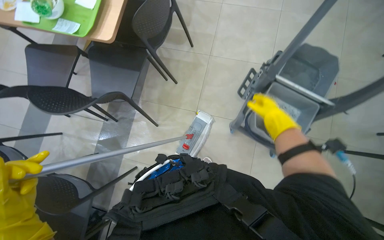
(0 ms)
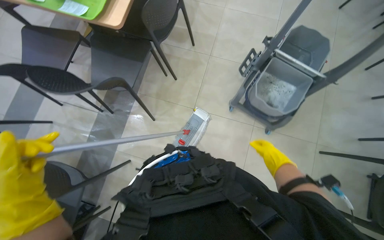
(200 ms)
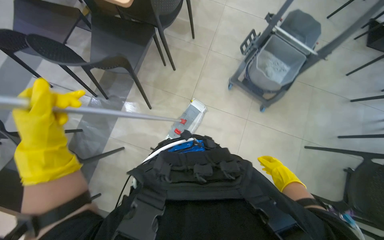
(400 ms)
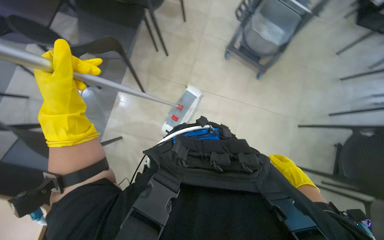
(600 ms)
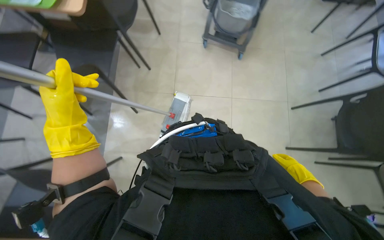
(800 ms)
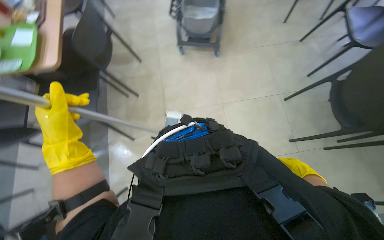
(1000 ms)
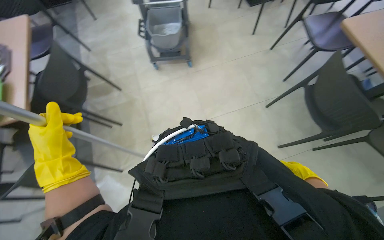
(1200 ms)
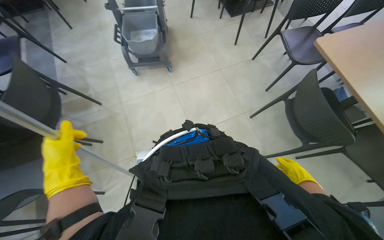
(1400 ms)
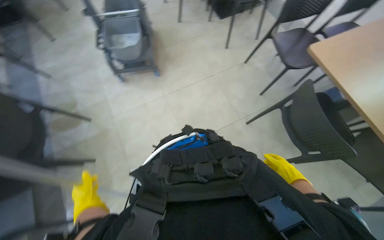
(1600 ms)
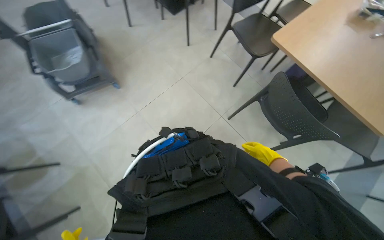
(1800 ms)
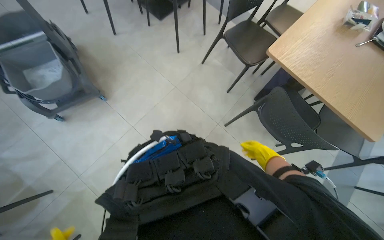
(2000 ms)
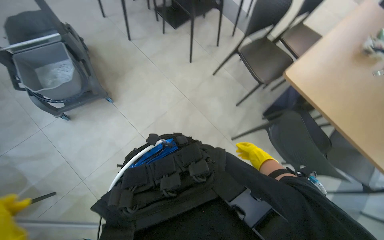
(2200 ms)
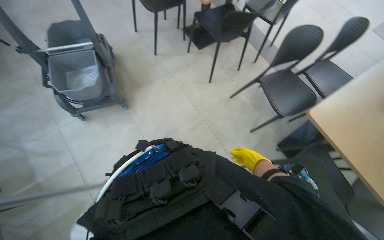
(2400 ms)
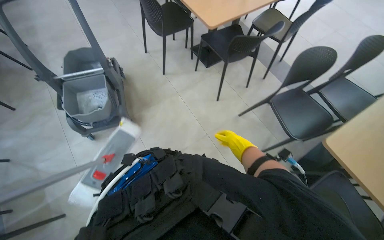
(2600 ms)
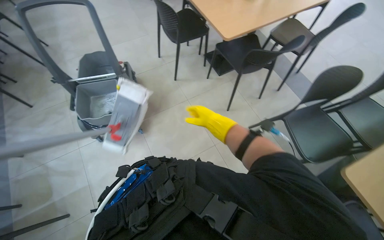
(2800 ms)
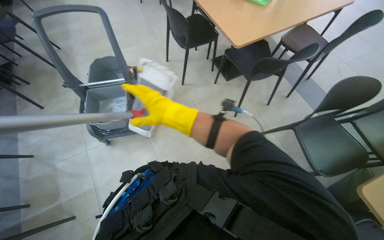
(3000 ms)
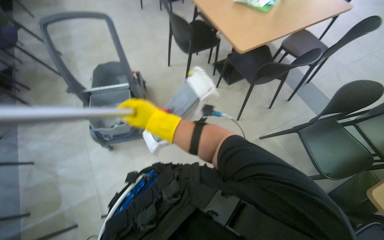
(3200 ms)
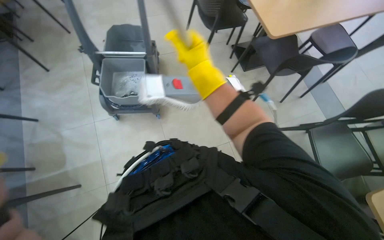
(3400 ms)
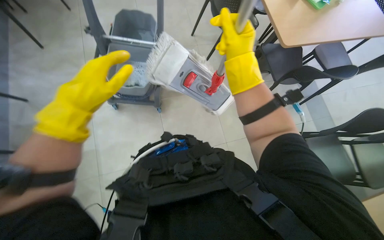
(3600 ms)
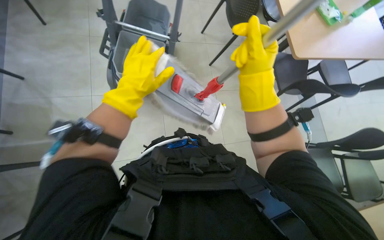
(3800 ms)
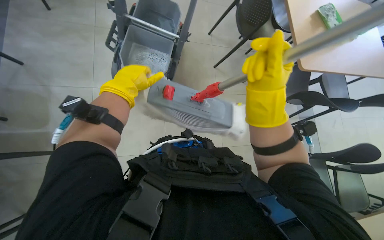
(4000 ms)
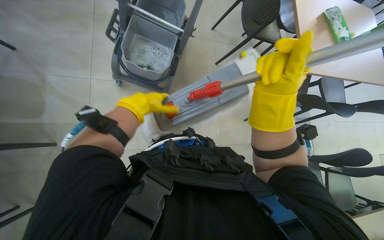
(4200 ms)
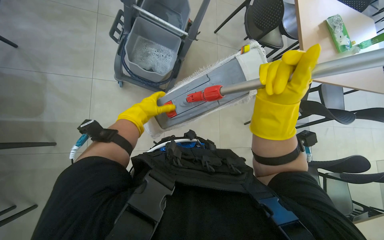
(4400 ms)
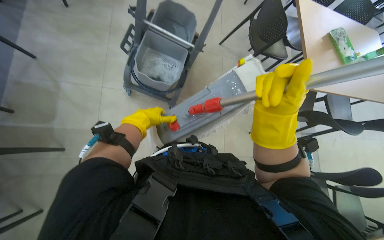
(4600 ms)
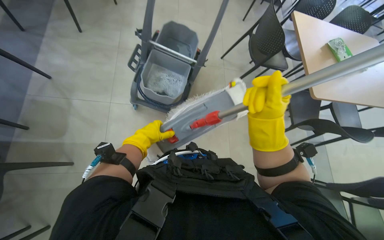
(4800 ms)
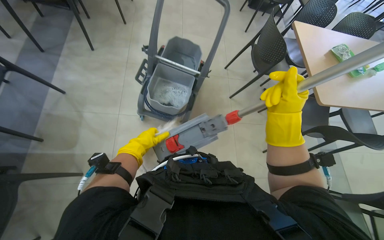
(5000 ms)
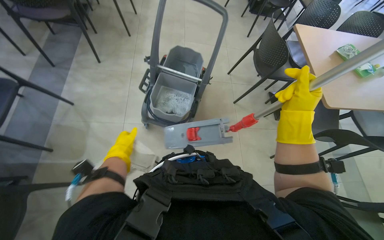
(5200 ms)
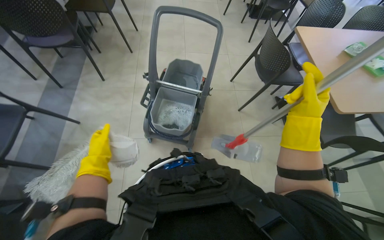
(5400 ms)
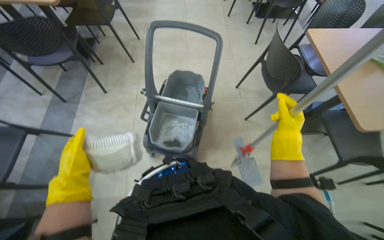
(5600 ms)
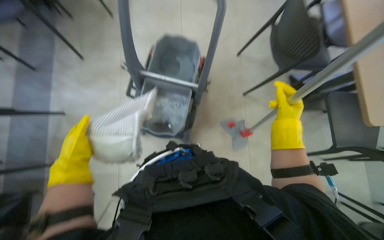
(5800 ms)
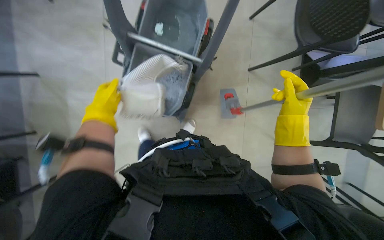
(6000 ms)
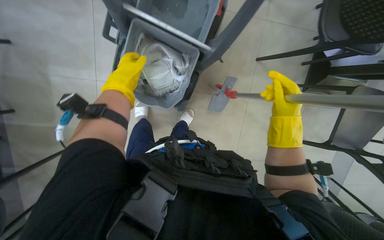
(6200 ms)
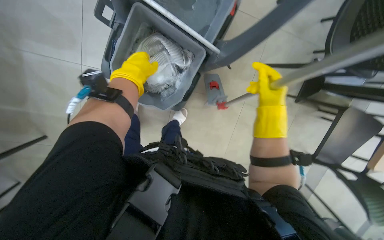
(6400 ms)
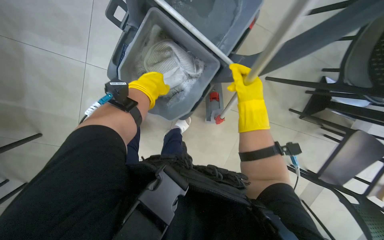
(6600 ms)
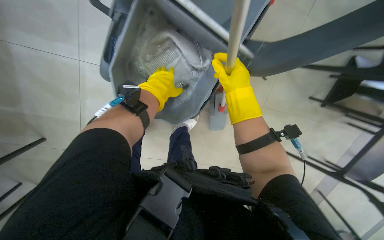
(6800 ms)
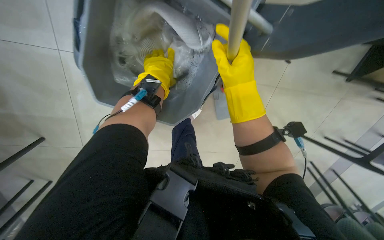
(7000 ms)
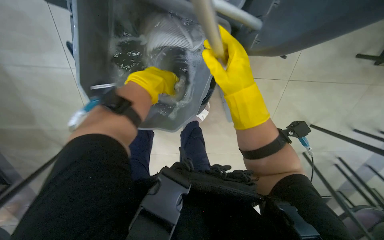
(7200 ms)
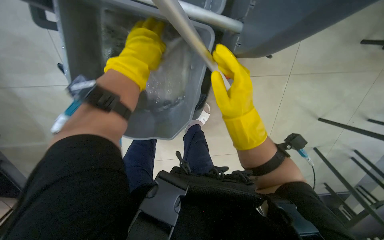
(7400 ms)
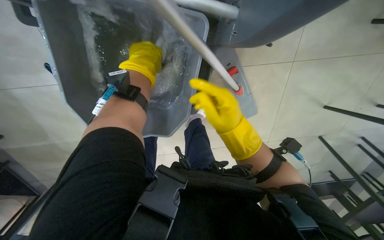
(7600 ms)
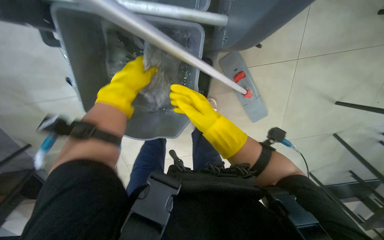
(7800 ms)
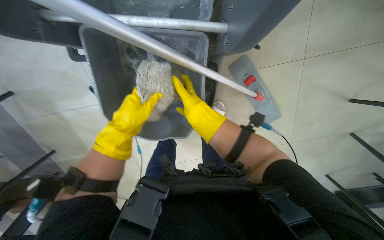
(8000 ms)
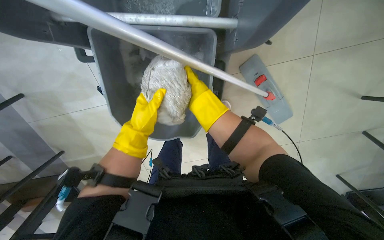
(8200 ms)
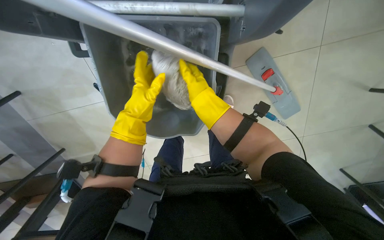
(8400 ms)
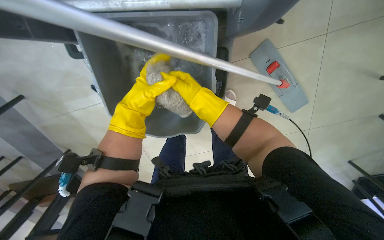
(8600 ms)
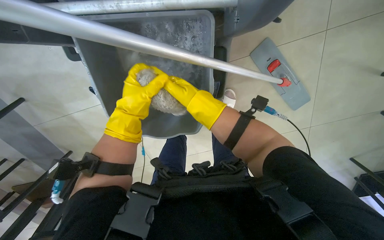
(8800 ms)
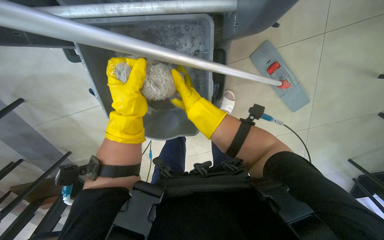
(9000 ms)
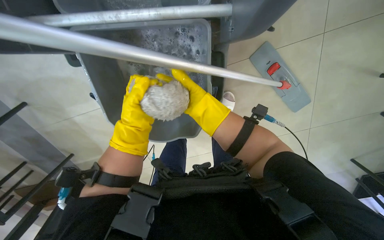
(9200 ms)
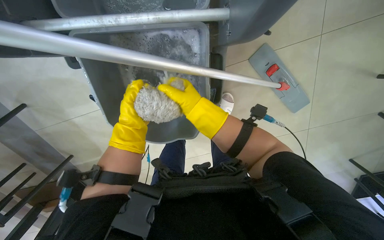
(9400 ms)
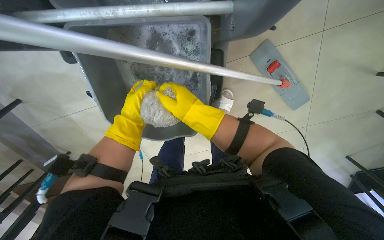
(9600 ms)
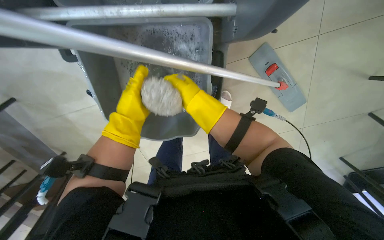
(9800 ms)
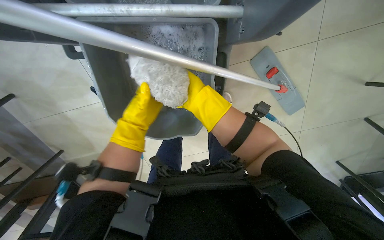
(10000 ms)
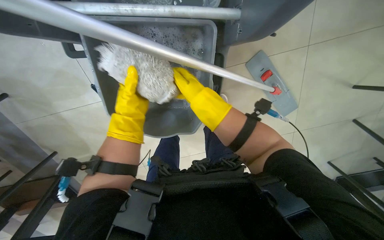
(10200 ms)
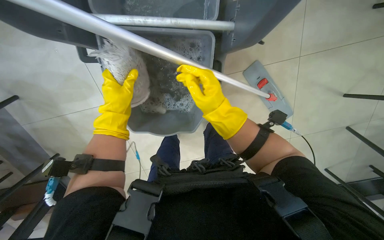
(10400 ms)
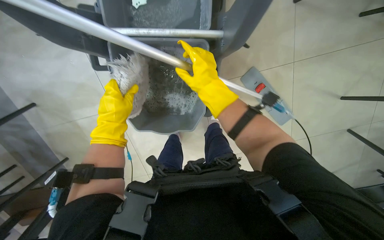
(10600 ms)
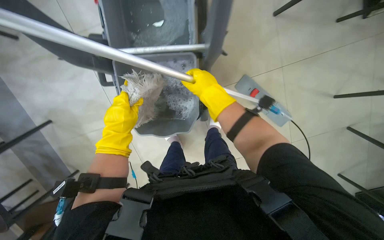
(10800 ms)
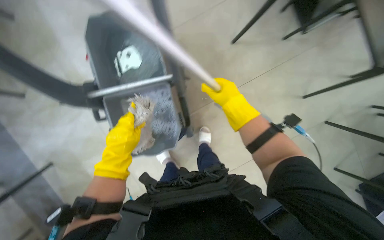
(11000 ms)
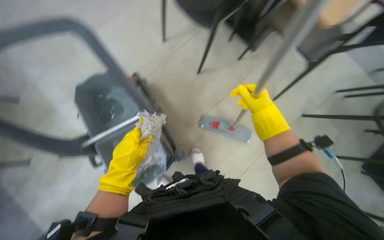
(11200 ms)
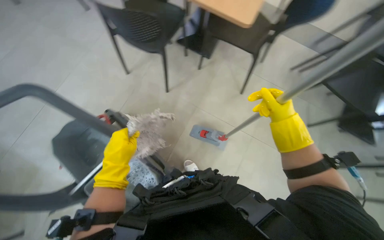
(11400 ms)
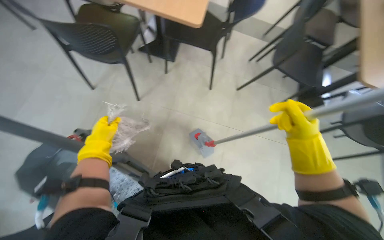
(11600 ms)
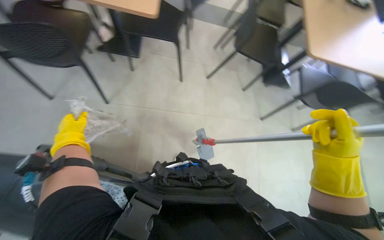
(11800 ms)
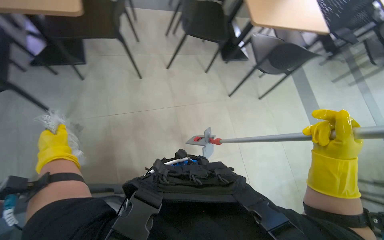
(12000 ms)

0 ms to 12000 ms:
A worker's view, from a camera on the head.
Job: mopping floor.
The whole recording: Mopping the floor. The worker mops the floor with a flat mop, pausing to rinse and wring the mop head.
0 ms to 1600 ms: The head turns to the right by roughly 20 degrees. The right hand moves down the picture, about 20 cm. Meanwhile the left hand goes approximately 40 cm farther from the camera.
1600 ms to 3000 ms: The camera is carried roughly 50 cm. The view tilts roughly 15 degrees upward.
3000 ms to 4400 ms: The scene rotates clockwise by roughly 30 degrees. The right hand goes roughly 10 cm nearer to the camera.
4400 ms to 6000 ms: The right hand travels farther from the camera and to the right by roughly 25 cm. Meanwhile the left hand shifts about 10 cm to the left.
6000 ms to 7600 ms: The view tips downward by about 20 degrees. The right hand heads to the left, covering about 20 cm, while the left hand is displaced up the picture and to the right by approximately 25 cm.
7600 ms to 9000 ms: The view swings roughly 20 degrees to the left. The right hand heads to the left, covering roughly 10 cm.
10400 ms to 12000 ms: The head turns to the right by about 50 degrees.

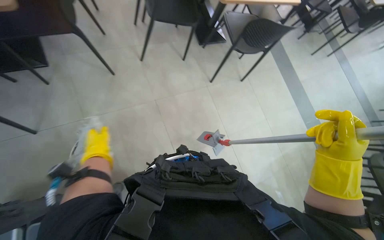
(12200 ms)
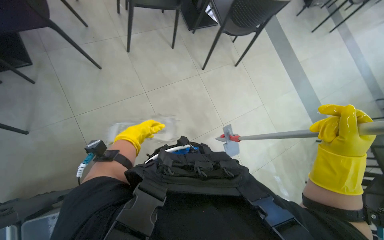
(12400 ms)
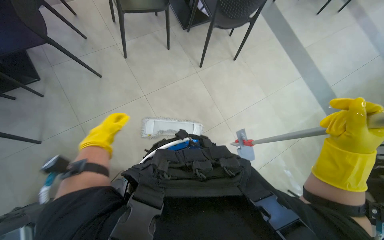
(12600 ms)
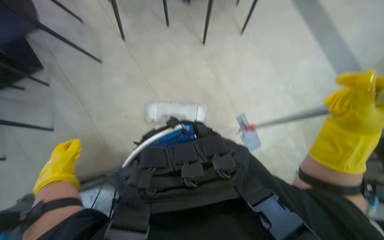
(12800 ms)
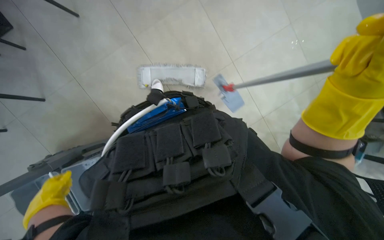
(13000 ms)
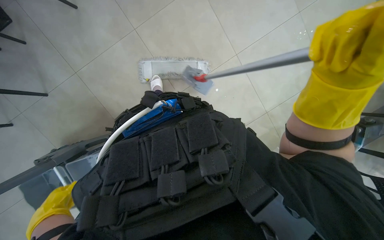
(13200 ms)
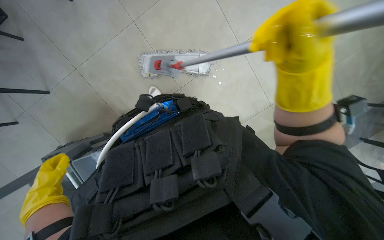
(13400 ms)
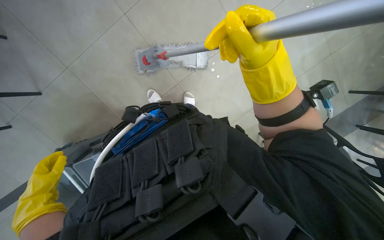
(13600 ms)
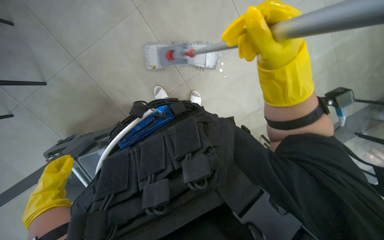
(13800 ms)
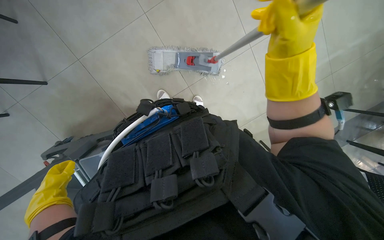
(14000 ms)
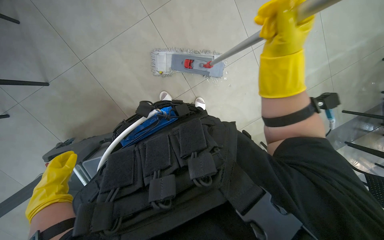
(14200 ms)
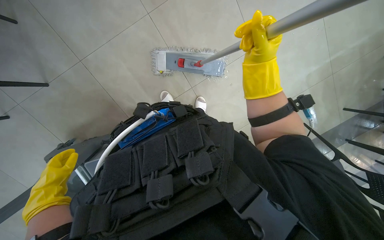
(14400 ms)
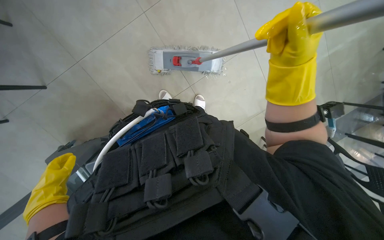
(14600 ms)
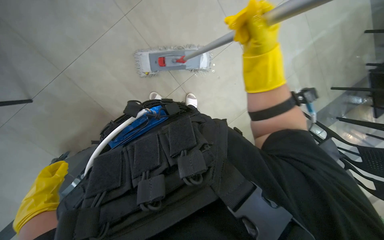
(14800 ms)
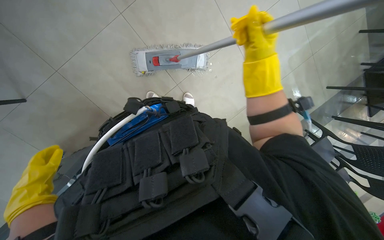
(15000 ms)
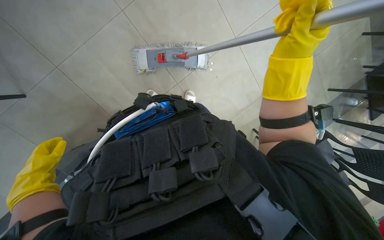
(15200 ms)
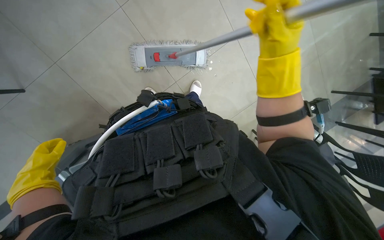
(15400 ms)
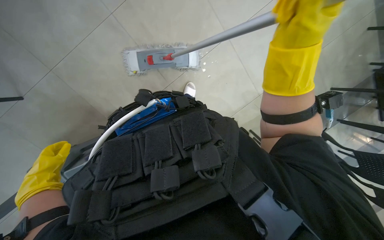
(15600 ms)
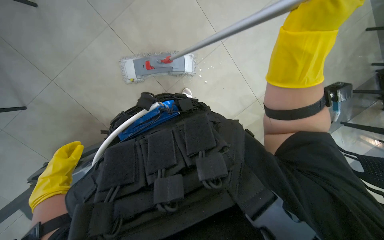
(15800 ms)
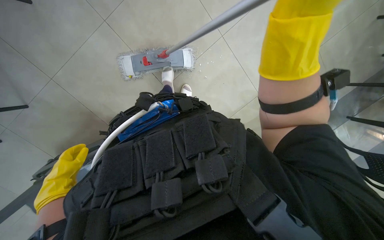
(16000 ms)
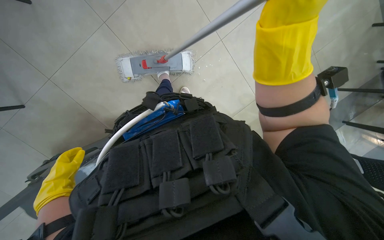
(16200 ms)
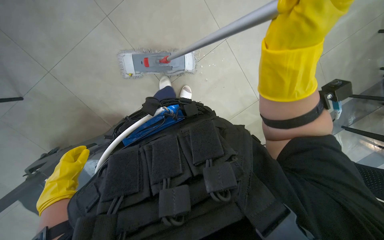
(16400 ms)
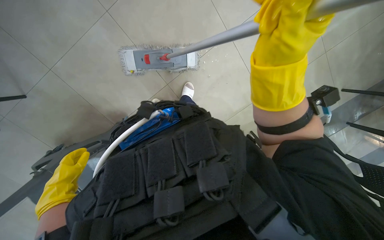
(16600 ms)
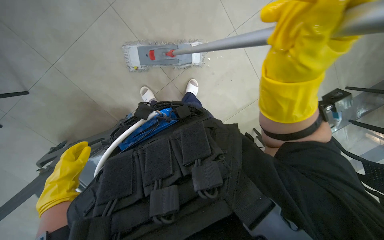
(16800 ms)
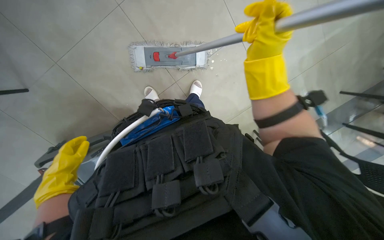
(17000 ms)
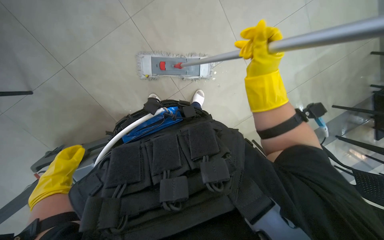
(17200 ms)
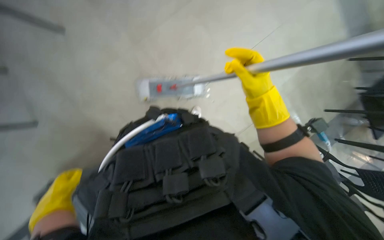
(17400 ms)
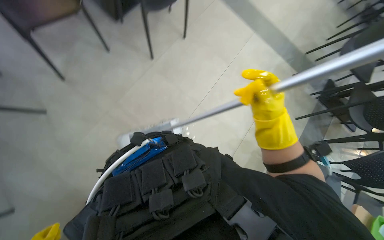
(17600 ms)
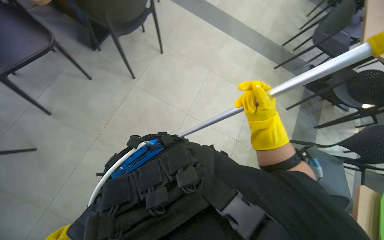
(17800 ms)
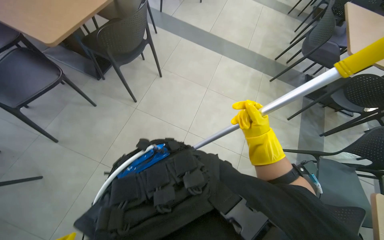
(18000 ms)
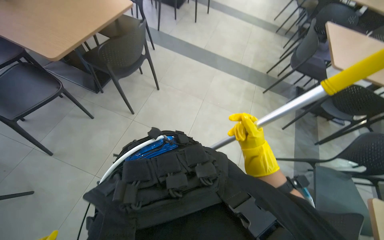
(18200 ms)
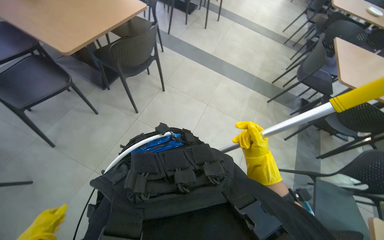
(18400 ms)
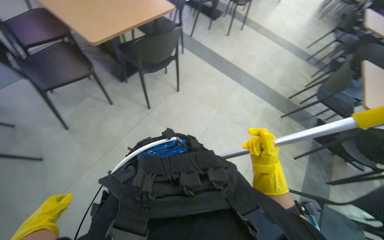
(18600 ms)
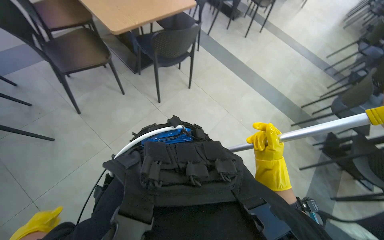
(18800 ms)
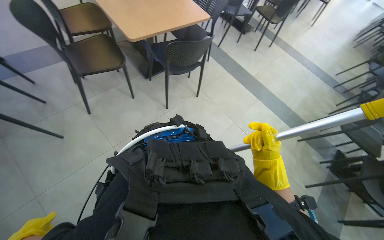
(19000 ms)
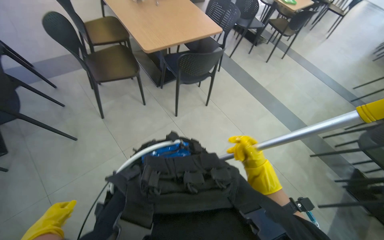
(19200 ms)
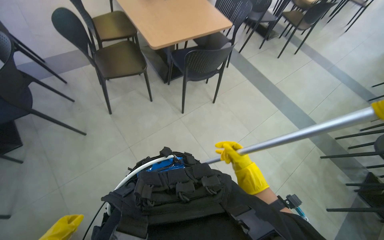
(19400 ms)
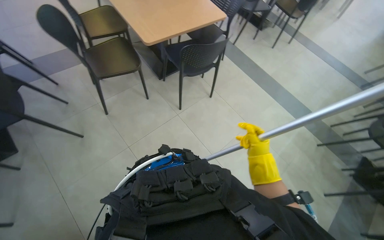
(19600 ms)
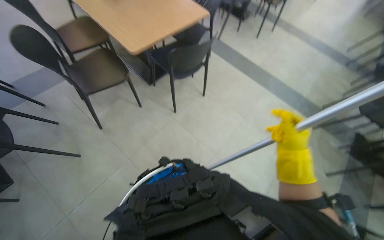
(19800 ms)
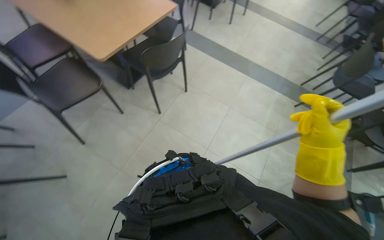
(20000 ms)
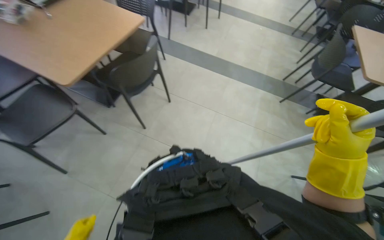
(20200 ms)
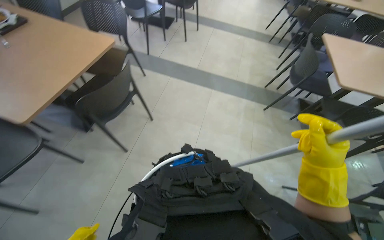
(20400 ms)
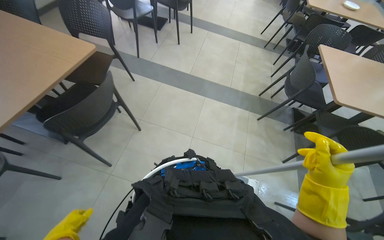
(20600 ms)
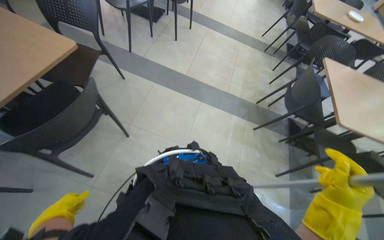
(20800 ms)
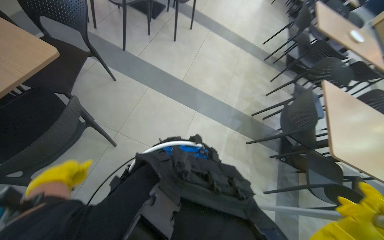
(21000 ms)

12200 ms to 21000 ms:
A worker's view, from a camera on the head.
Job: mopping floor.
The whole recording: Mopping the floor. The worker mops the floor with a flat mop, pausing to rinse and wring the mop head.
12200 ms to 13600 ms: The view tilts some 30 degrees downward. The left hand shifts roughly 15 cm down the picture, and goes farther from the camera and returns, some 15 cm each way.
13600 ms to 15200 ms: The right hand moves nearer and farther over some 10 cm, changing direction 2 times.
15200 ms to 16600 ms: The left hand reaches about 15 cm farther from the camera, then returns.
16600 ms to 18000 ms: The camera pitches upward, by some 25 degrees.
18000 ms to 19600 ms: The wearer looks some 25 degrees further to the left.
19600 ms to 21000 ms: The head travels some 80 cm. The head turns to the right by roughly 30 degrees.
